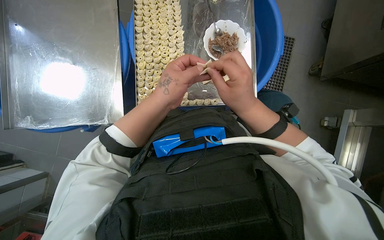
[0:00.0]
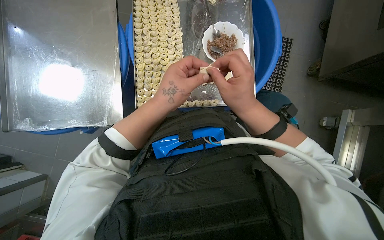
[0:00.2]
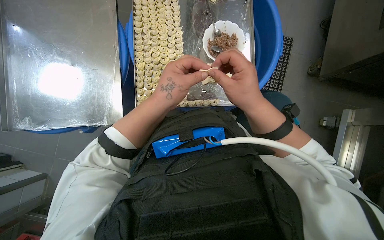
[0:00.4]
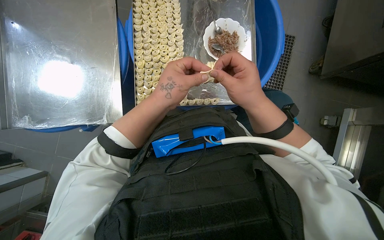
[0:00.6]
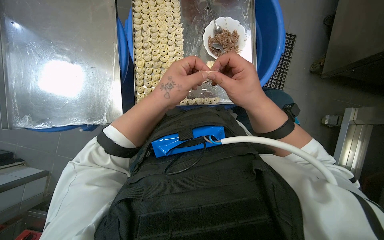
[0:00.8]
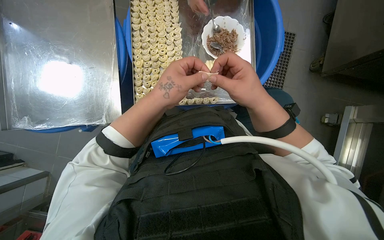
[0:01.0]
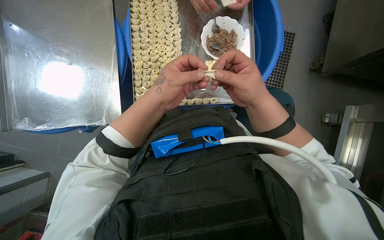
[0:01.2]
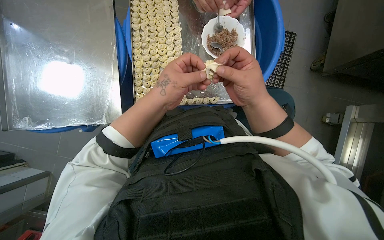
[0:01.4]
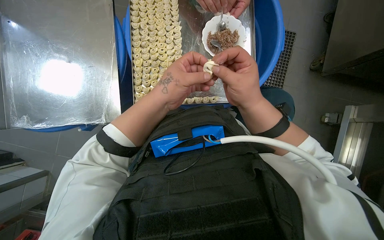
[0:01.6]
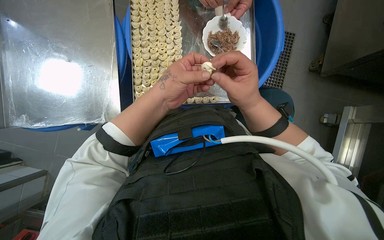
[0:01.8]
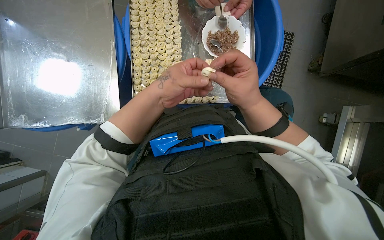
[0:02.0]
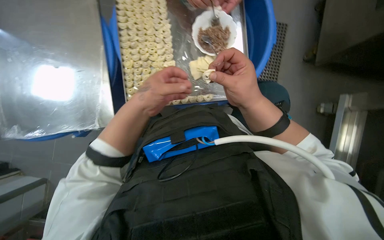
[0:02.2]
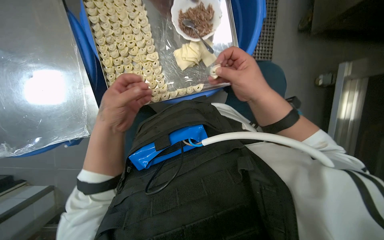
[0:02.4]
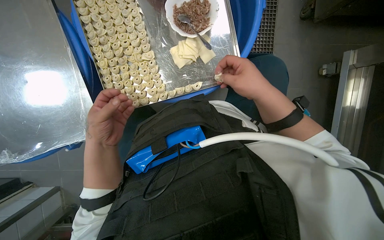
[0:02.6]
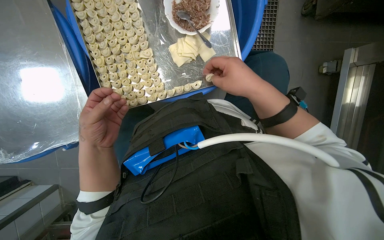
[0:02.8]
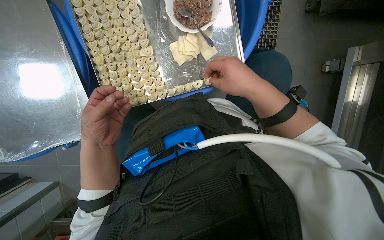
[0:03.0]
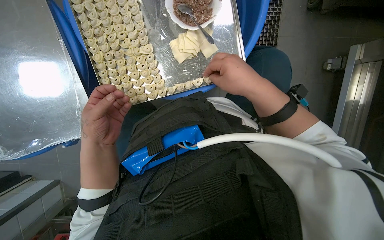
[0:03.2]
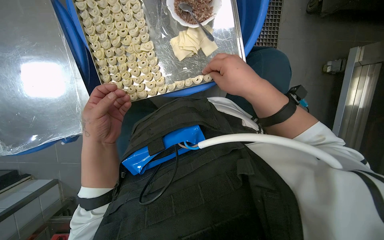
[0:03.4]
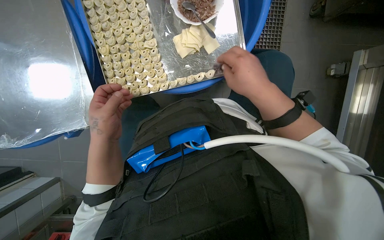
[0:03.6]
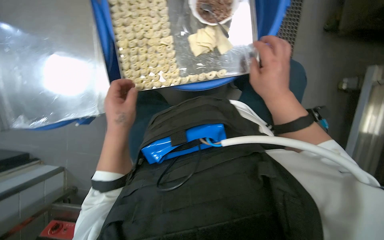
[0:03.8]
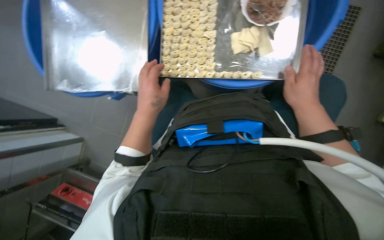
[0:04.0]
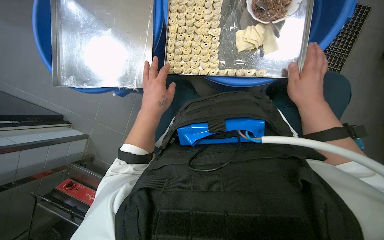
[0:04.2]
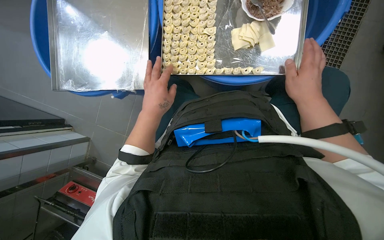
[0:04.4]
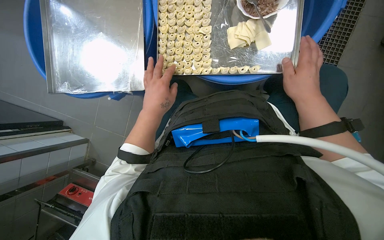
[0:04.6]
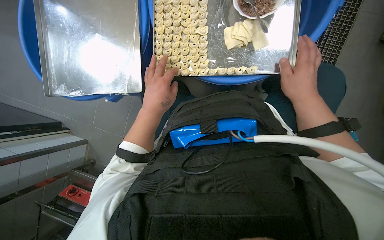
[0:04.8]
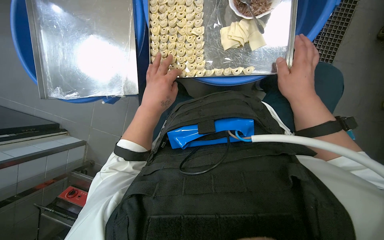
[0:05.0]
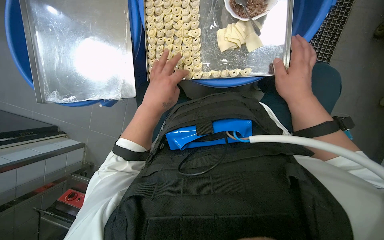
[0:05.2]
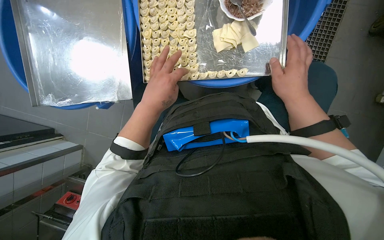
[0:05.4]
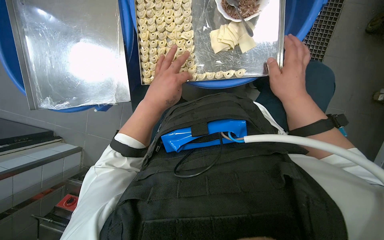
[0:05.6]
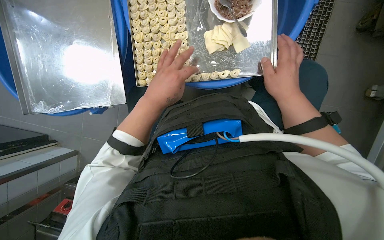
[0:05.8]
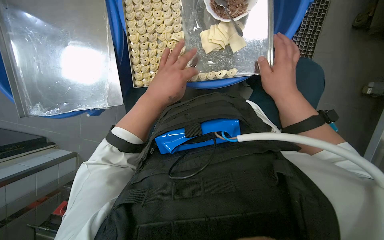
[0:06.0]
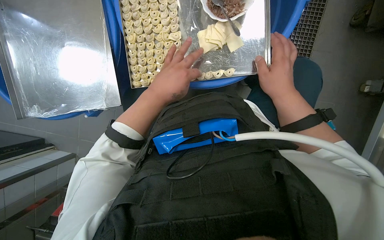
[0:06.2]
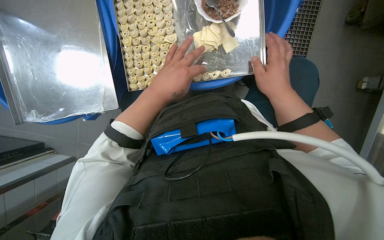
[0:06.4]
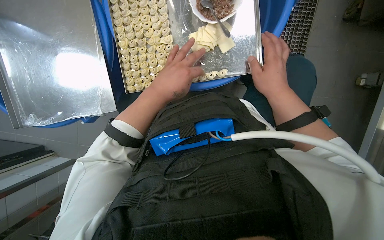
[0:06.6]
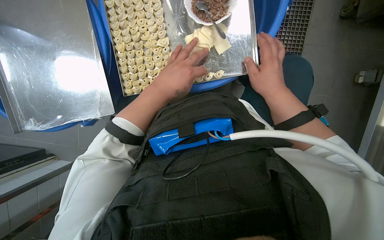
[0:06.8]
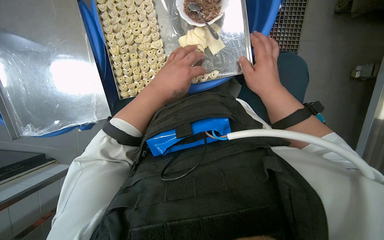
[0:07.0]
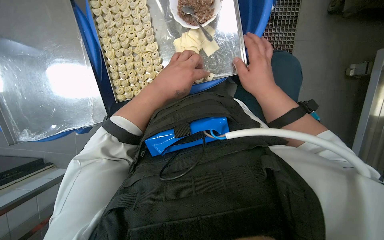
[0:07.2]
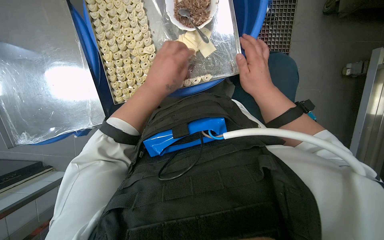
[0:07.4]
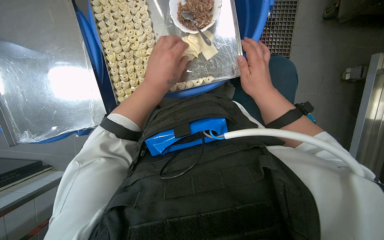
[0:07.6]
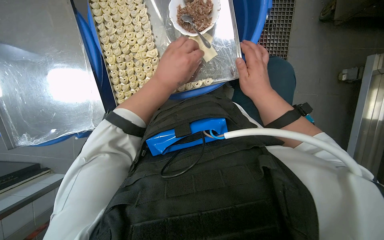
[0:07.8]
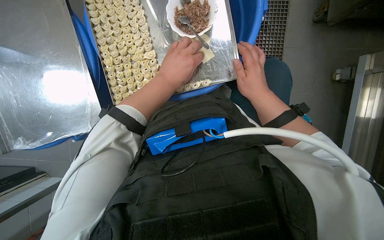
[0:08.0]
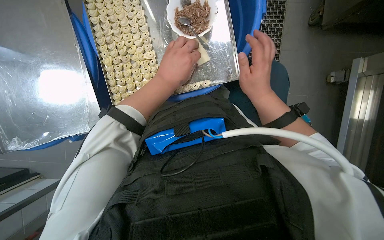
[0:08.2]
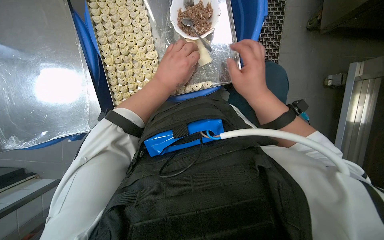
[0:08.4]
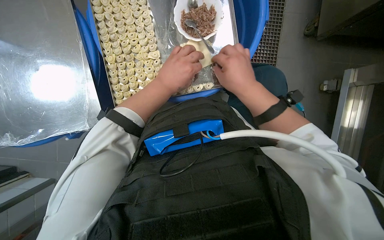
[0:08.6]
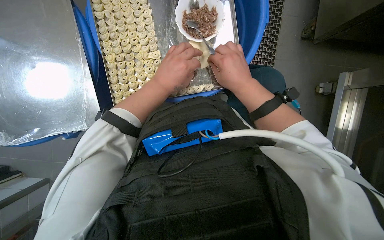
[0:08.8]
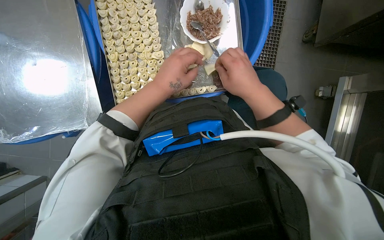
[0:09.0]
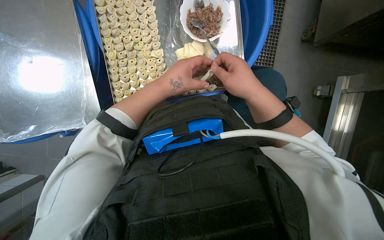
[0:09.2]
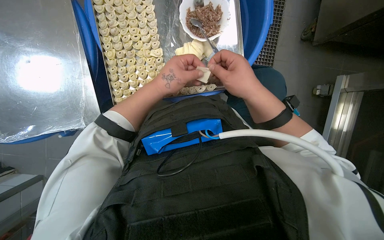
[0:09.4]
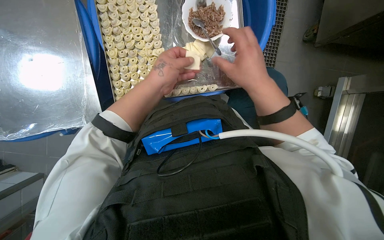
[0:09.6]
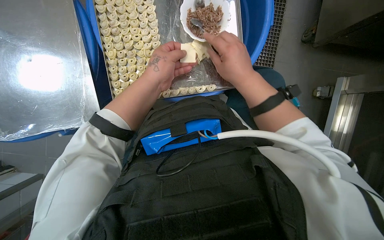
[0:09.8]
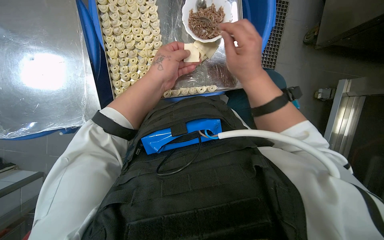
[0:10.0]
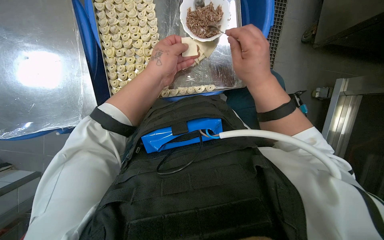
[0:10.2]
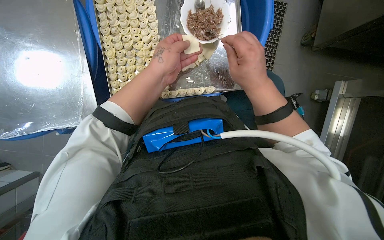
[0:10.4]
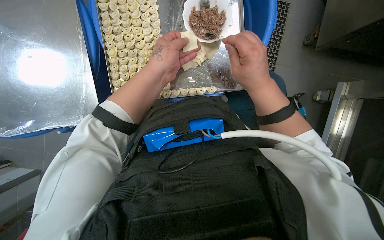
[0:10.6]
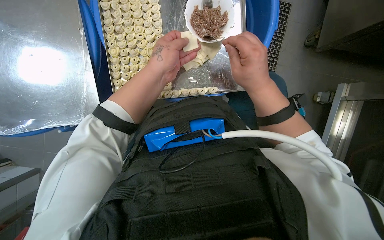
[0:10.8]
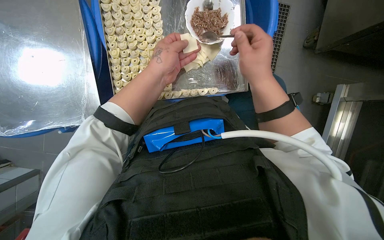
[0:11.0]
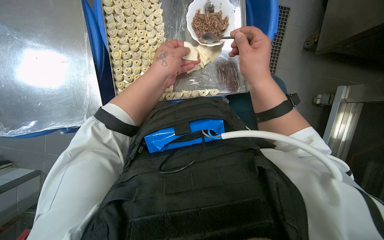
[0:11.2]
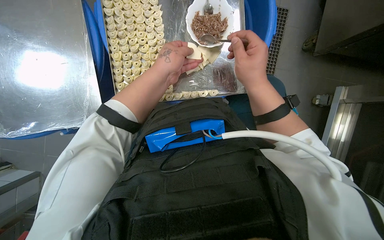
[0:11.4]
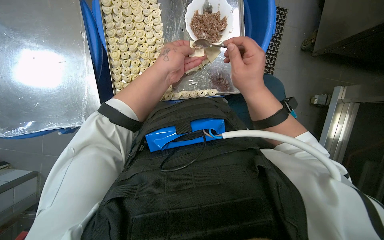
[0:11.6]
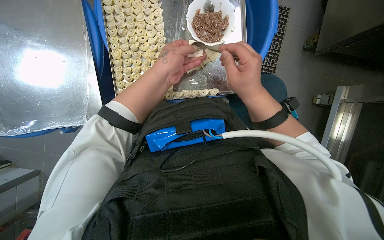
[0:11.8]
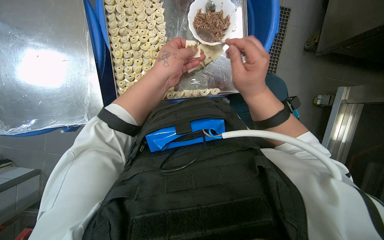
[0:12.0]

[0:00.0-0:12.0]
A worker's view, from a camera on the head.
Job: preparing food.
The whole recording: Filling dough pieces with meat. The worker continues to fill dough pieces with meat and shape them before placing them on a tray.
0:00.0 to 0:01.6: The hands work in one place, with small movements.
0:01.6 to 0:03.0: The left hand moves to the left, some 10 cm.
0:04.4 to 0:06.0: The hands are busy where they are.
0:06.0 to 0:07.6: The hands work in one place, with small movements.
0:07.6 to 0:09.0: The hands stay close to where they were, moving slightly.
0:09.0 to 0:12.0: The hands make small movements and keep their place.

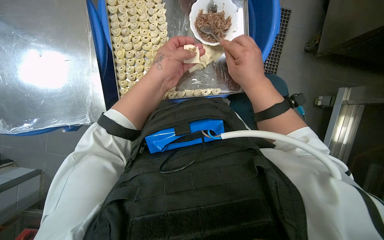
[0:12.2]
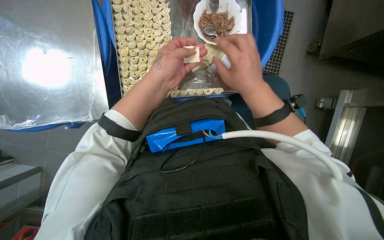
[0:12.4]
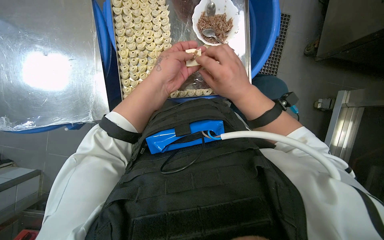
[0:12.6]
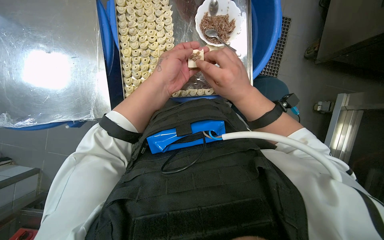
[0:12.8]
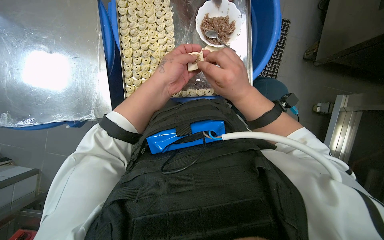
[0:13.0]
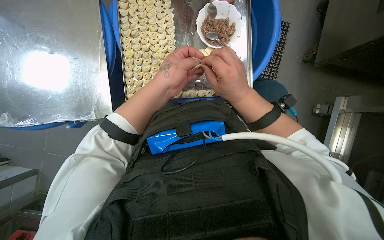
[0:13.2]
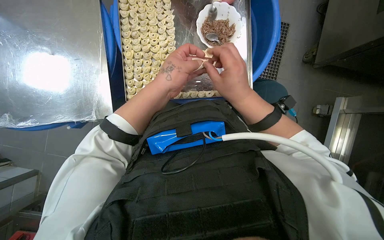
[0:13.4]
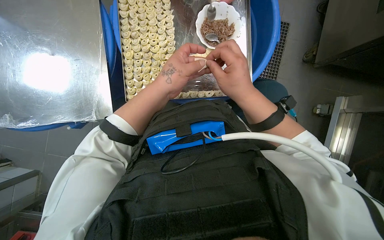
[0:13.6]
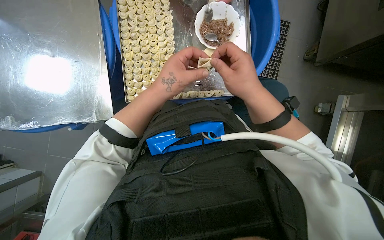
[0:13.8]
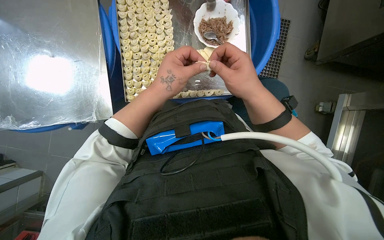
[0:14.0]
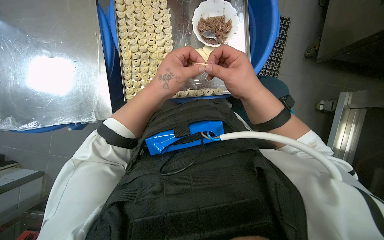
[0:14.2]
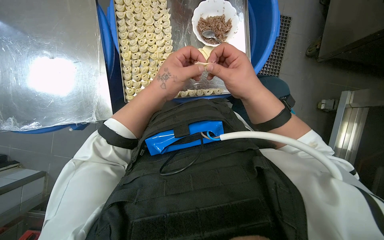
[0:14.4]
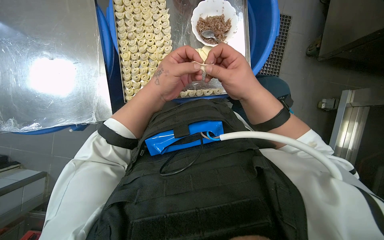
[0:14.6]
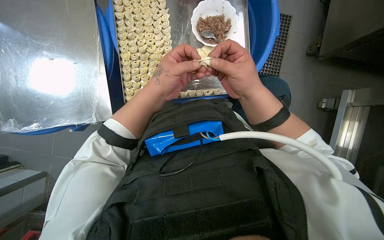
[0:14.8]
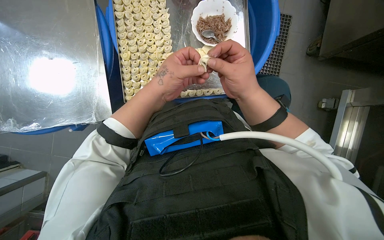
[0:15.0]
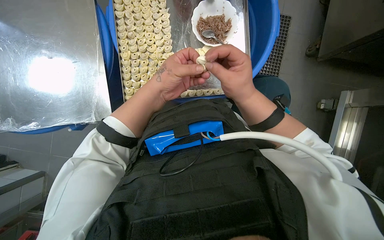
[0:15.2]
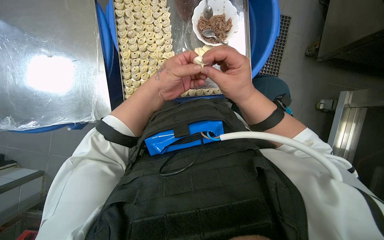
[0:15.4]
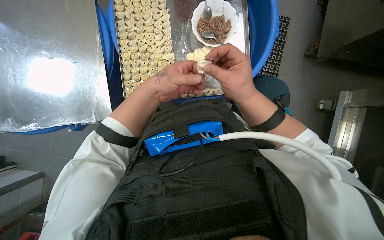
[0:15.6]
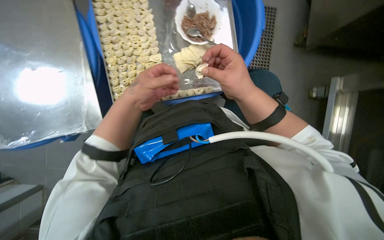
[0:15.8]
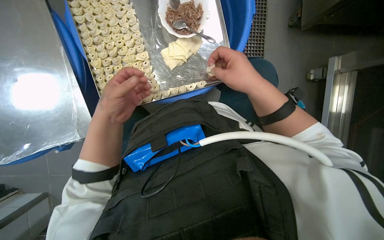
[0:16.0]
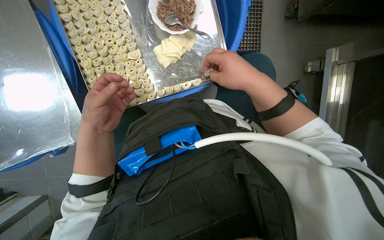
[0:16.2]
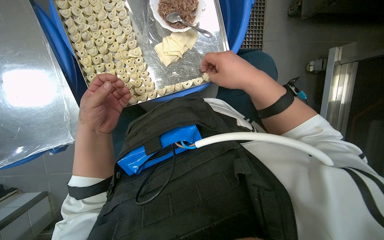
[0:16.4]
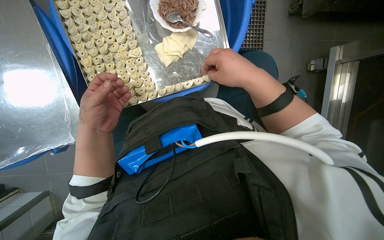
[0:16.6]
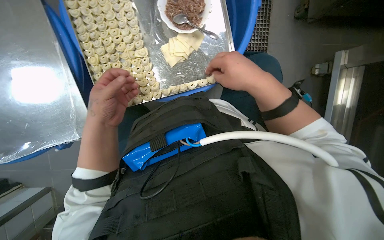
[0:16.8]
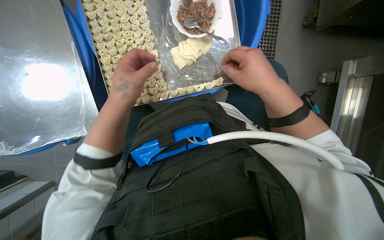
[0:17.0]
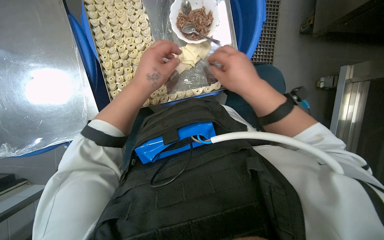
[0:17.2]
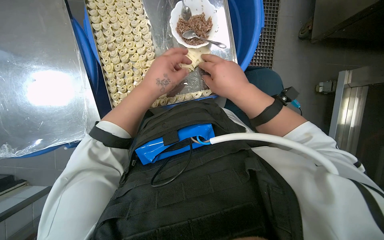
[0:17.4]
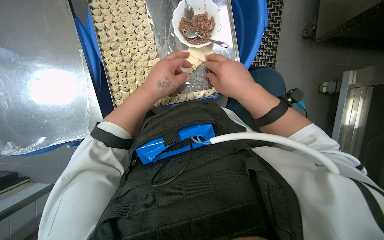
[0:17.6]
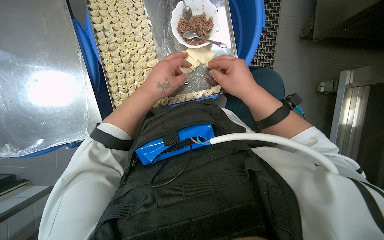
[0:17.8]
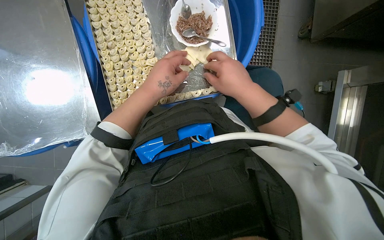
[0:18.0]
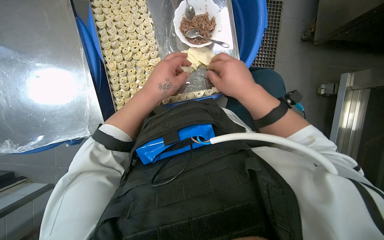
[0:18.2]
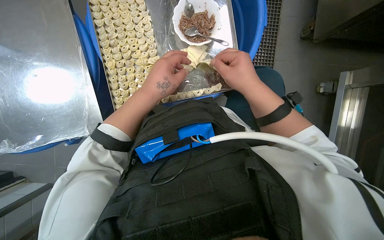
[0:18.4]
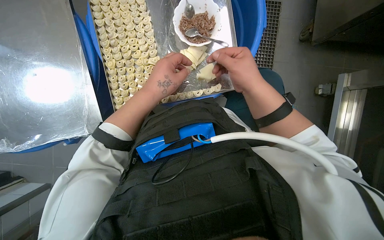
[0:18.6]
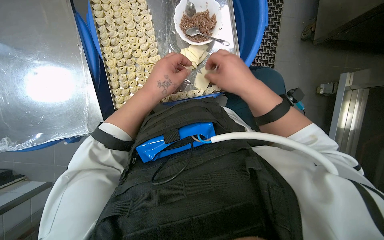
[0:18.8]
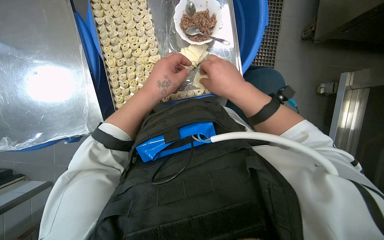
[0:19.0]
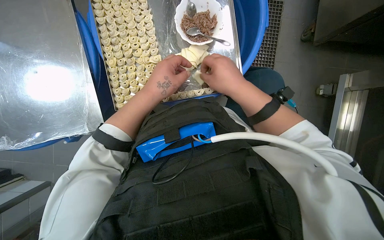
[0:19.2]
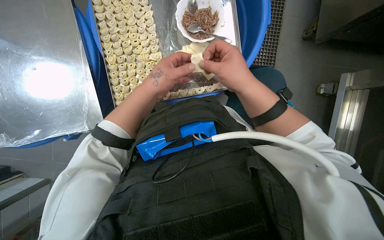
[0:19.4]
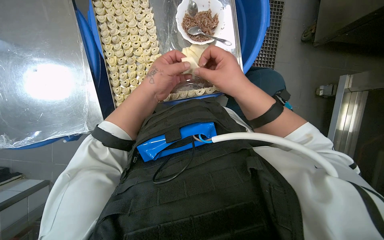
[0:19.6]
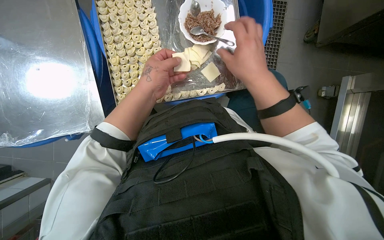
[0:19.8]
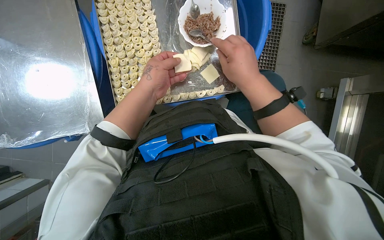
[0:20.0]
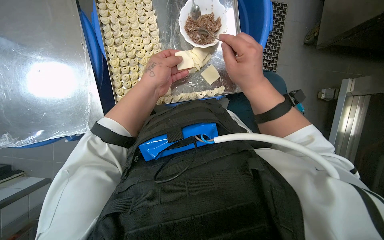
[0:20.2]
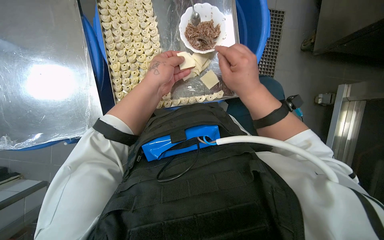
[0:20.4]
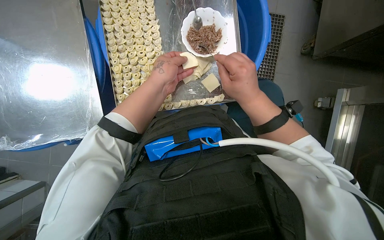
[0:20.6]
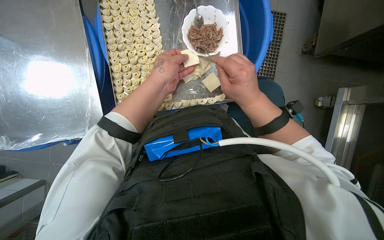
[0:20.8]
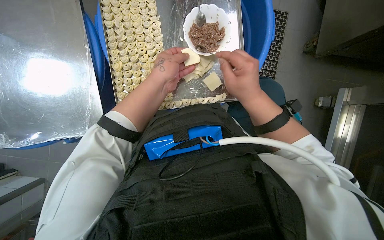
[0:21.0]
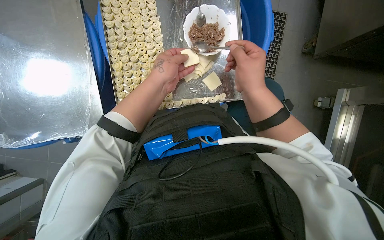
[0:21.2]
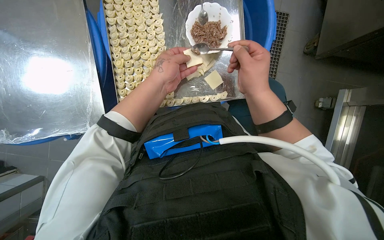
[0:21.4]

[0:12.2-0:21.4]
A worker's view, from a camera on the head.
Job: preparing food.
The whole recording: Filling dough pieces with meat. The worker continues to fill dough pieces with meat and shape them before placing them on a tray.
0:12.2 to 0:13.8: The hands stay close to where they were, moving slightly.
0:13.8 to 0:15.2: The hands stay close to where they were, moving slightly.
0:15.2 to 0:16.8: The left hand moves to the left, approximately 10 cm.
0:16.8 to 0:18.4: The left hand goes some 10 cm to the right.
0:18.4 to 0:21.4: The hands make small movements and keep their place.
